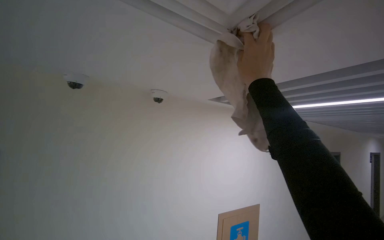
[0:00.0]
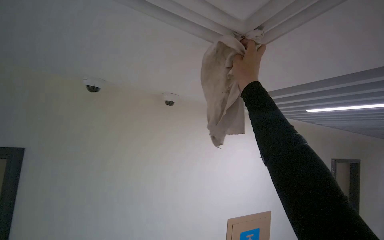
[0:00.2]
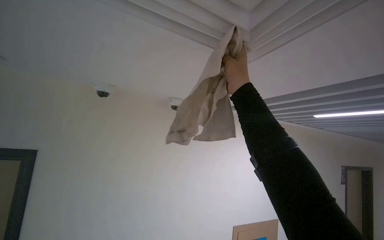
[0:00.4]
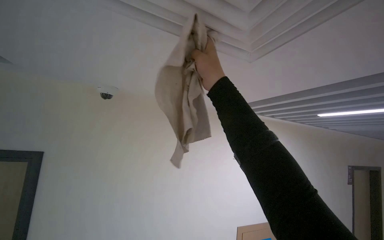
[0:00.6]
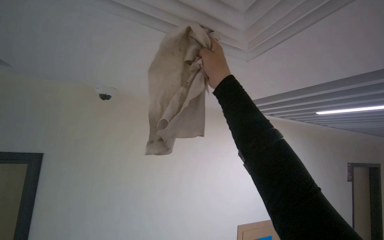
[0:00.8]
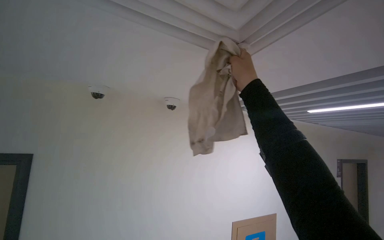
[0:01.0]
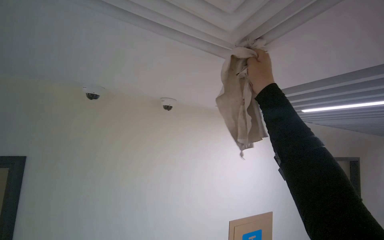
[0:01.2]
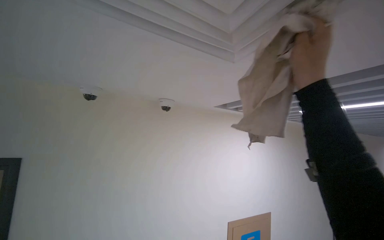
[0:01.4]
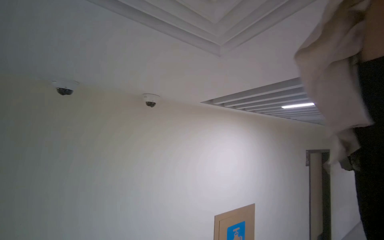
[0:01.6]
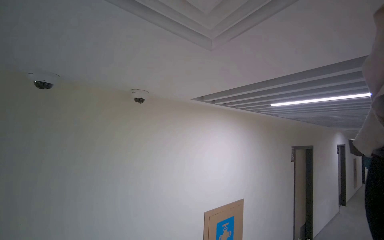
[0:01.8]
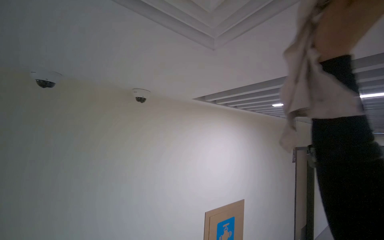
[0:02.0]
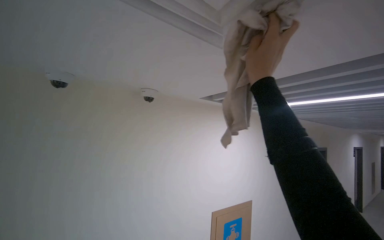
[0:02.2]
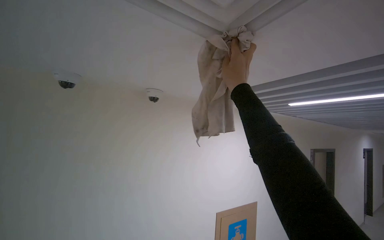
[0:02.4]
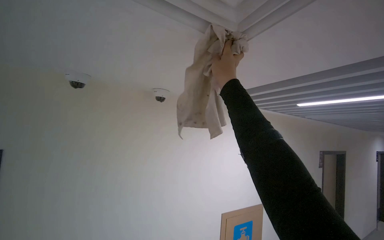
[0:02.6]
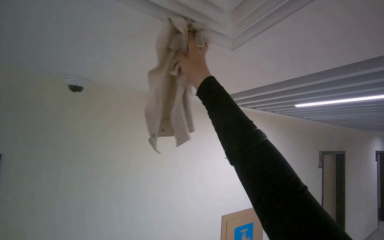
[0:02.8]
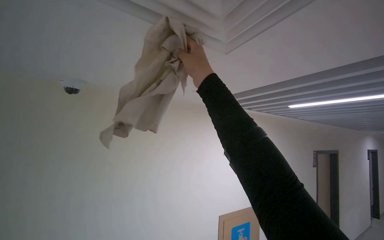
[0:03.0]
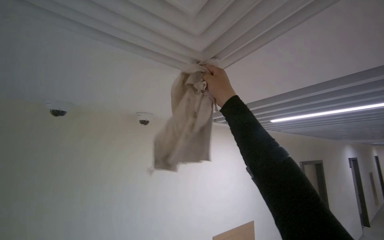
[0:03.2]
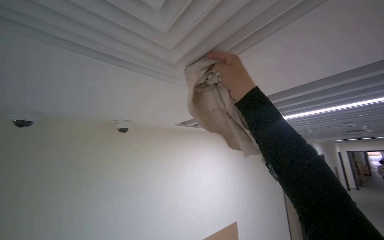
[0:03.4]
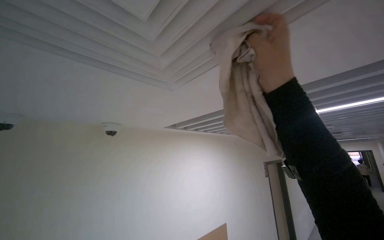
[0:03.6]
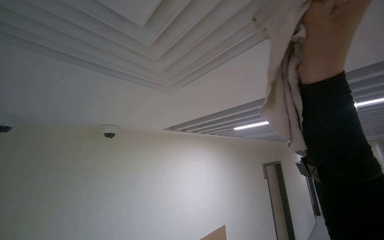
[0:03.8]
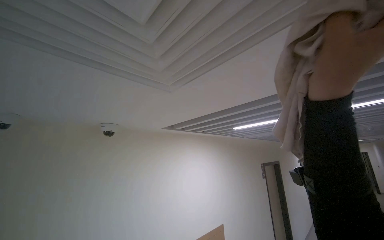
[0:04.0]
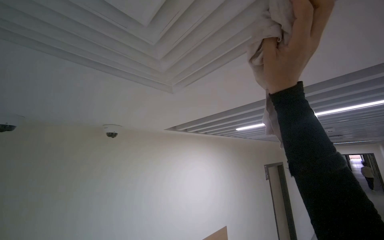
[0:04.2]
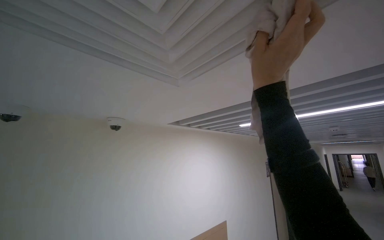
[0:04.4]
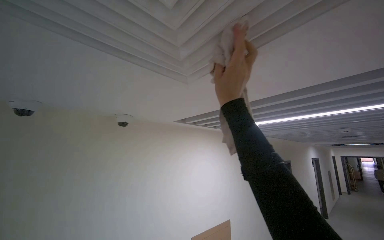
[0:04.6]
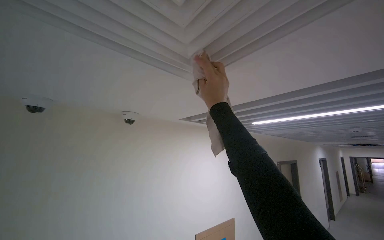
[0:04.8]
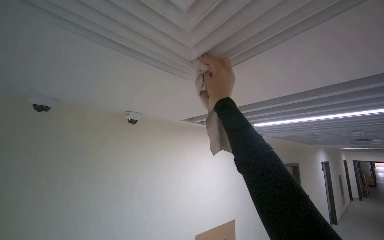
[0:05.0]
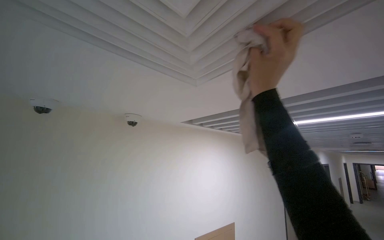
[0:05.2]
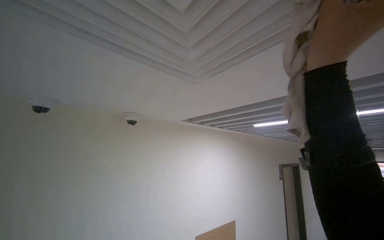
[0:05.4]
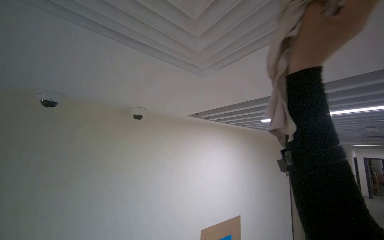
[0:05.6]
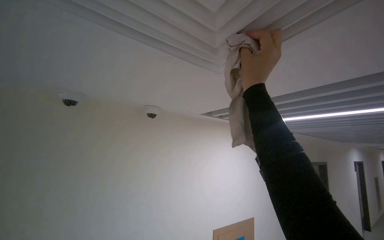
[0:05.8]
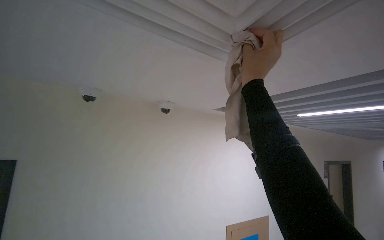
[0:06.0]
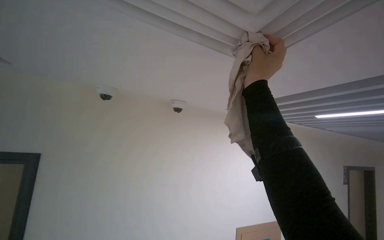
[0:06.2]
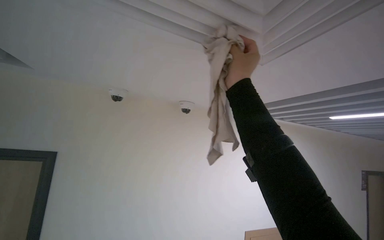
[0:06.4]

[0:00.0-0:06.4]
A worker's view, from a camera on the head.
Job: wiping surfaces.
The whole recording: Wiping ceiling vent. The worker wipes the ceiling vent with a cloth.
0:04.8 to 0:06.4: The view swings roughly 20 degrees to the left.

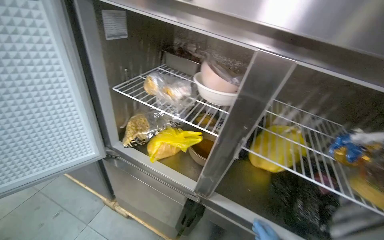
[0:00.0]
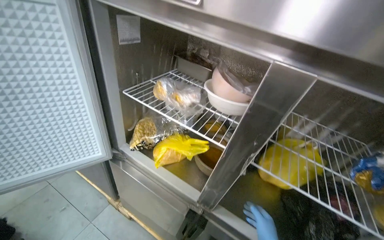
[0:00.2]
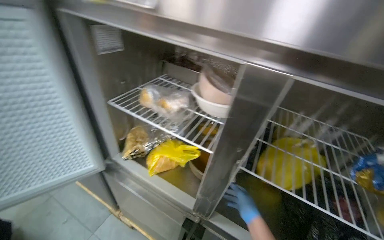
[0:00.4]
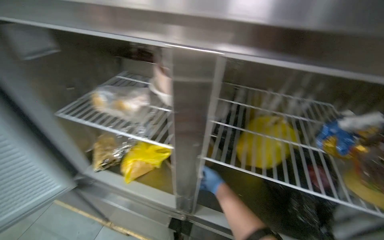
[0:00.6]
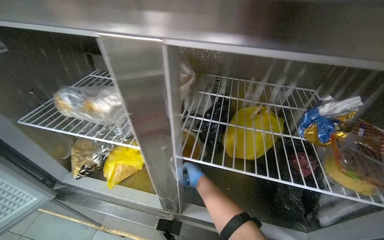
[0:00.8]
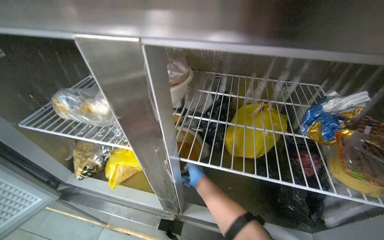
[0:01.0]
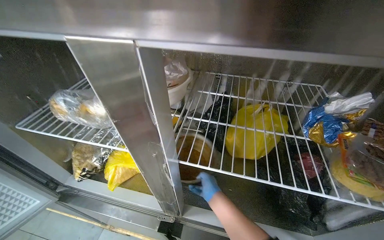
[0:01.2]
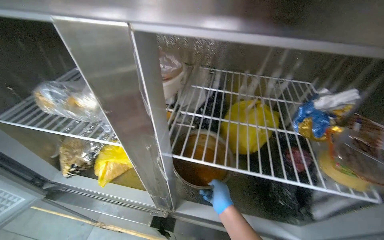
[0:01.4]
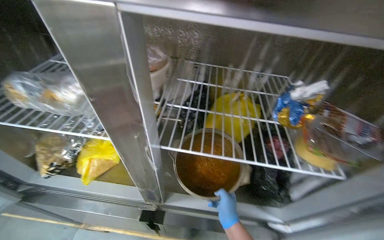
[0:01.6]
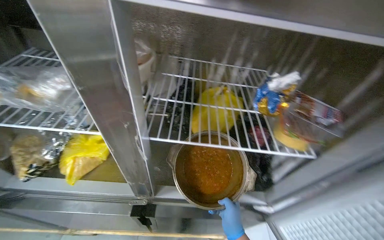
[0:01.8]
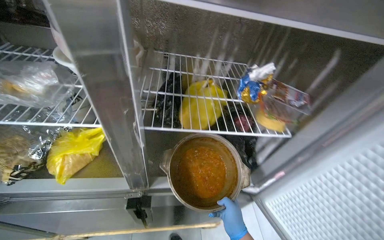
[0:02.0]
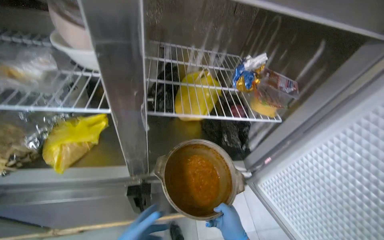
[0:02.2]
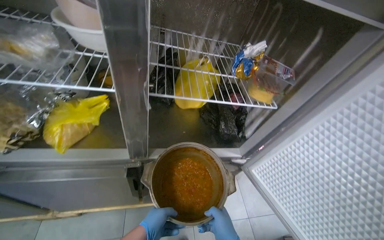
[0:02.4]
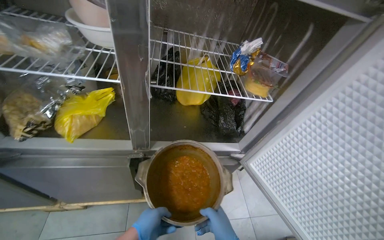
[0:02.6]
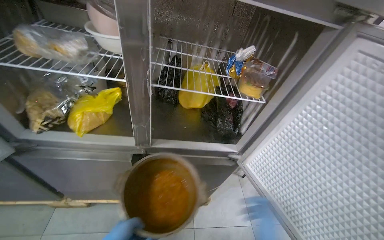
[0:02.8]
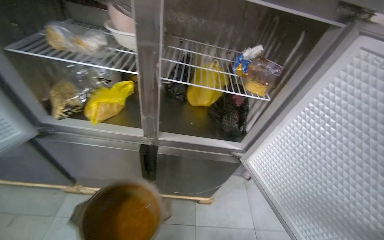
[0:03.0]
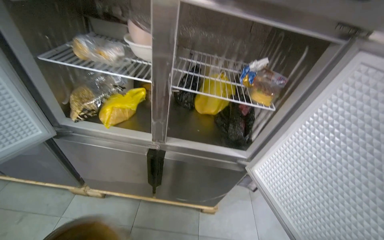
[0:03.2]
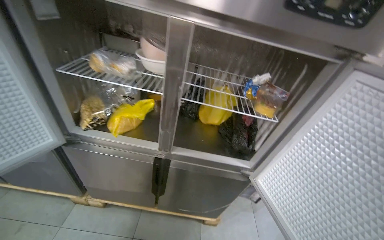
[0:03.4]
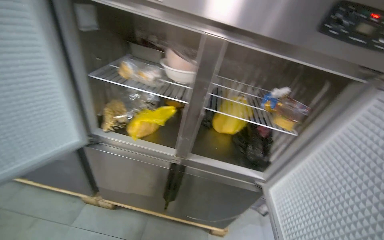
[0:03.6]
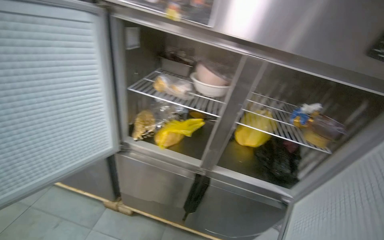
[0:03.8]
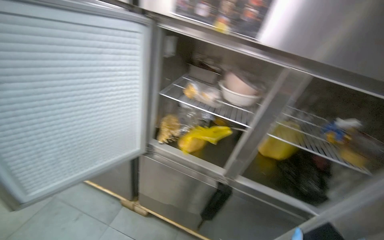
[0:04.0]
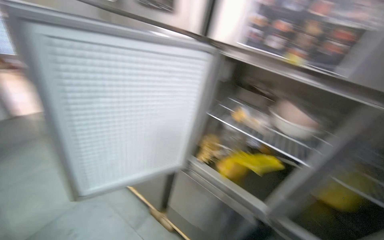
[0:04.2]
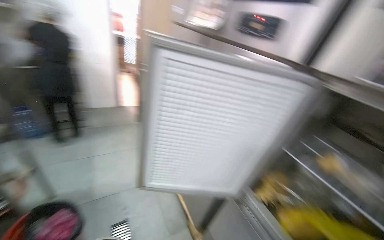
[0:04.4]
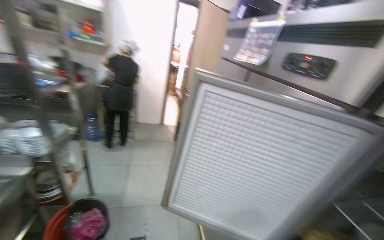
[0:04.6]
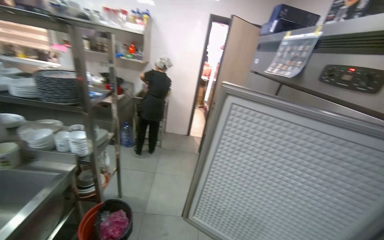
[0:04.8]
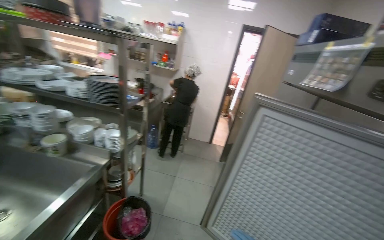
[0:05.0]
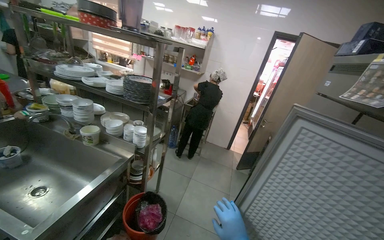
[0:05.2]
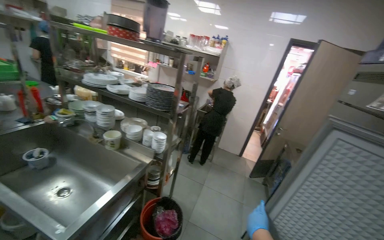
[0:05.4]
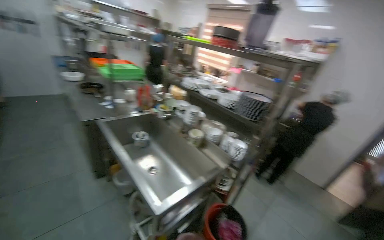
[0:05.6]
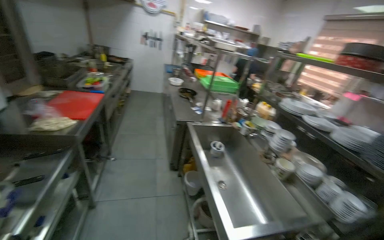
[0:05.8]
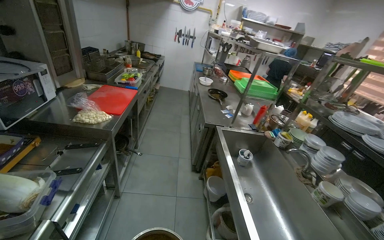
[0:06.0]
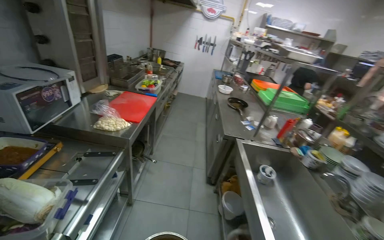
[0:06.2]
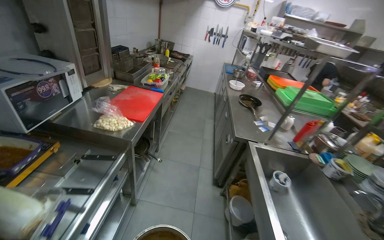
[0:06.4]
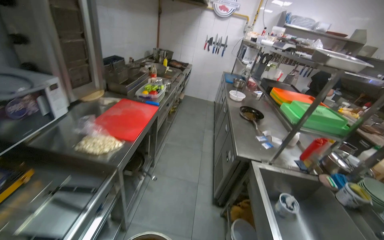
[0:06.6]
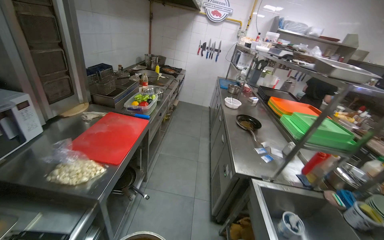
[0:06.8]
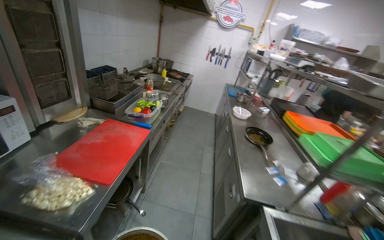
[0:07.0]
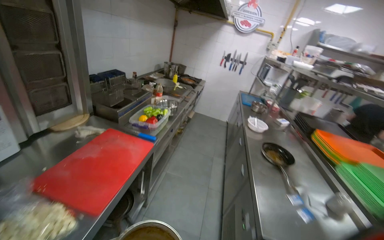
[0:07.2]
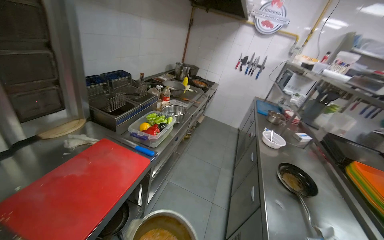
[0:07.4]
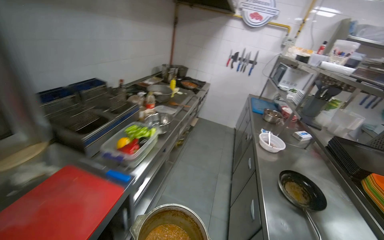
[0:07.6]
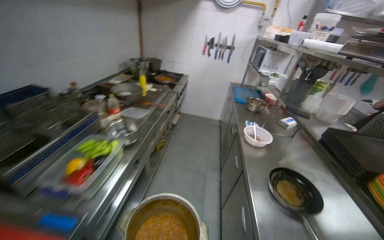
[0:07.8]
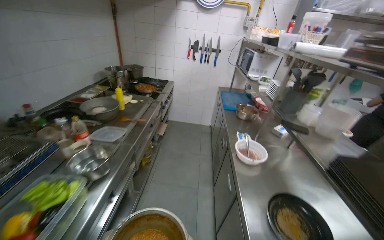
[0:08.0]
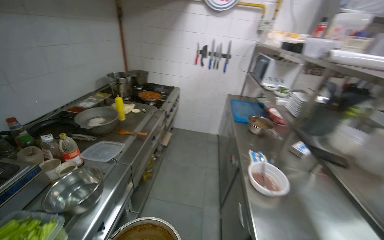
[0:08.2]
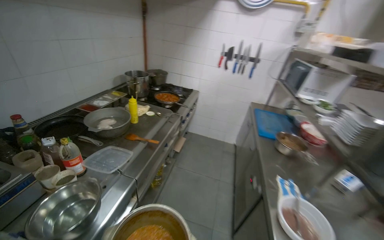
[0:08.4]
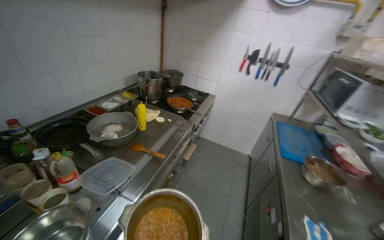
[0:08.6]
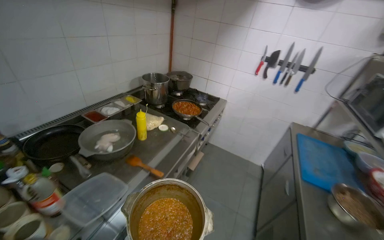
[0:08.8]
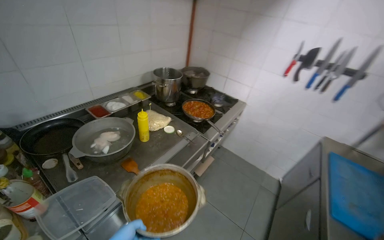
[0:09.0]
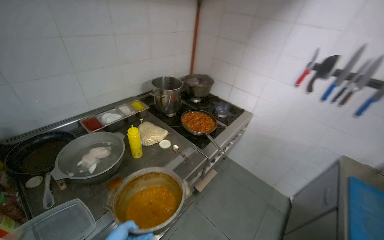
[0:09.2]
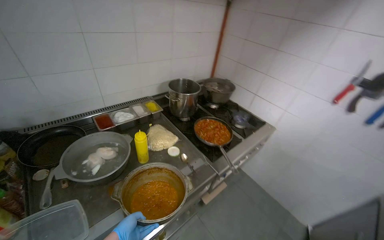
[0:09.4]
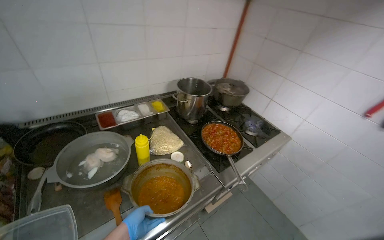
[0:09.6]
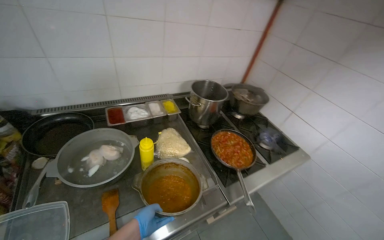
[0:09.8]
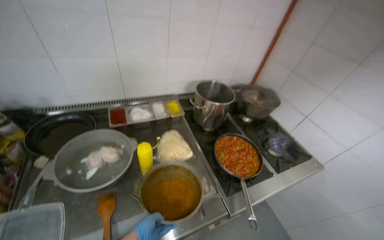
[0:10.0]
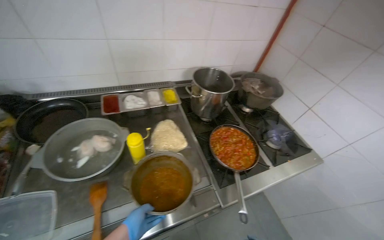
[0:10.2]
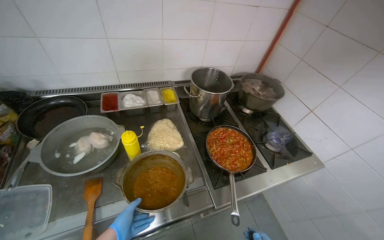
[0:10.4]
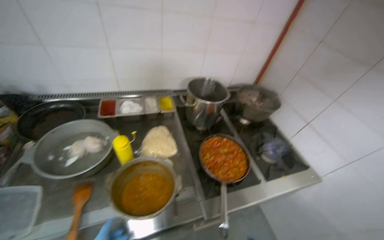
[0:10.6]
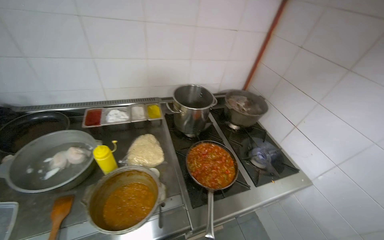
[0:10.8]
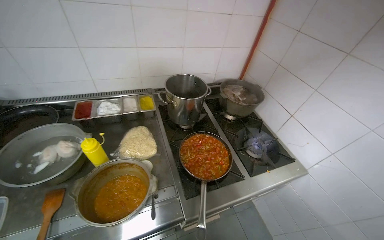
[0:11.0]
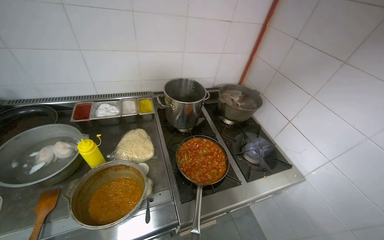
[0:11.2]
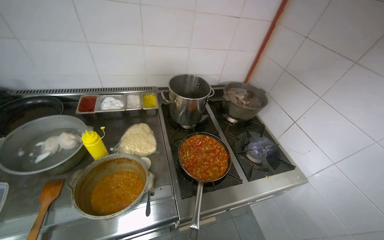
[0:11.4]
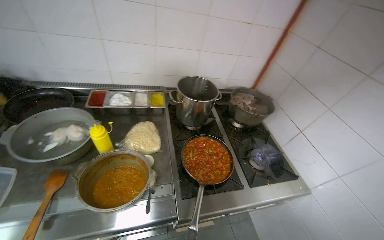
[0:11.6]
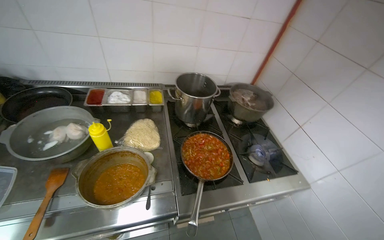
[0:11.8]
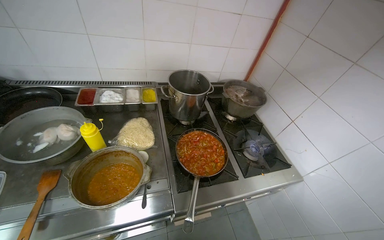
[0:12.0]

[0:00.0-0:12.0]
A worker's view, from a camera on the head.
Job: preparing food.
The whole recording: Taking component from refrigerator and washing vegetables. The worker takes the required component from the refrigerator, places vegetables into a dish, and washes them.
0:03.0 to 0:04.4: The camera is carried approximately 50 cm. The head rotates some 60 degrees to the left. The view tilts some 25 degrees upward.
0:04.4 to 0:06.0: The camera travels roughly 60 cm. The wearer's head swings some 115 degrees to the left. The camera pitches upward, by some 25 degrees.
0:06.0 to 0:07.6: The head travels roughly 1 m. The view pans to the left by roughly 15 degrees.
0:07.6 to 0:09.0: The head travels approximately 1.5 m. The view pans to the left by about 20 degrees.
0:09.0 to 0:10.4: The camera is carried some 60 cm. The wearer looks roughly 35 degrees further to the left.

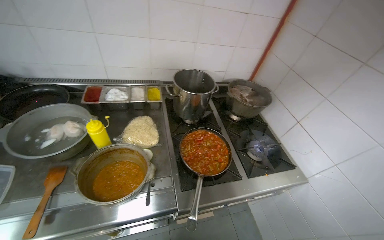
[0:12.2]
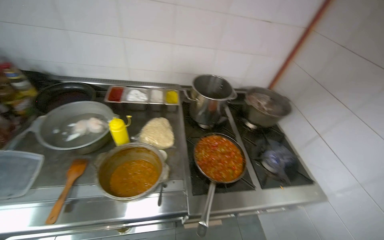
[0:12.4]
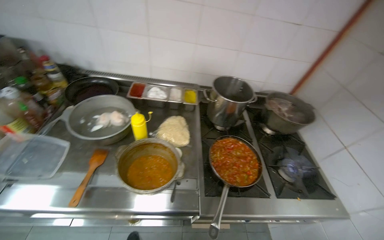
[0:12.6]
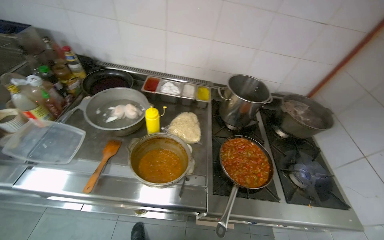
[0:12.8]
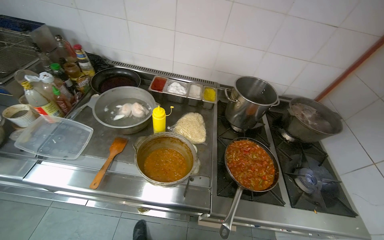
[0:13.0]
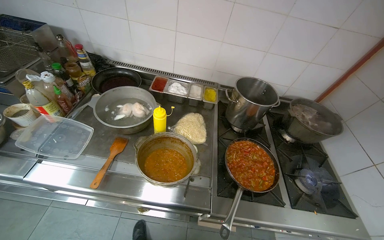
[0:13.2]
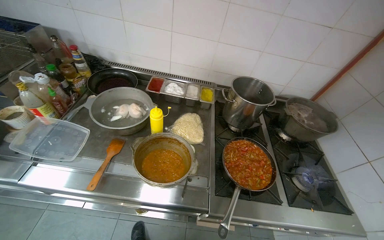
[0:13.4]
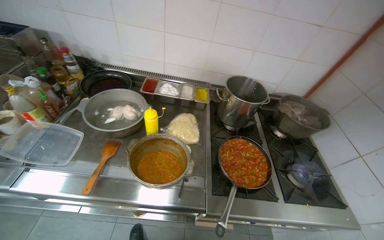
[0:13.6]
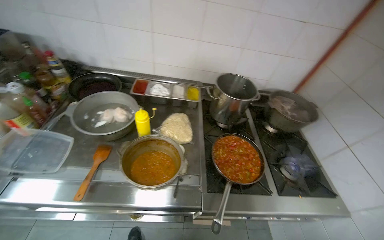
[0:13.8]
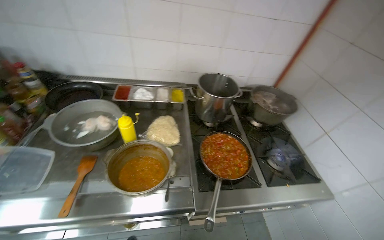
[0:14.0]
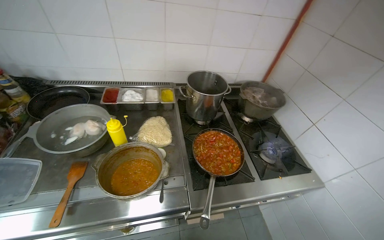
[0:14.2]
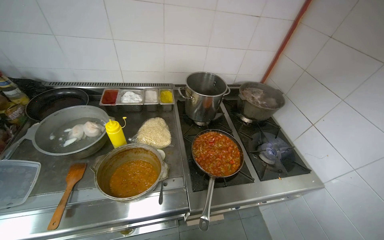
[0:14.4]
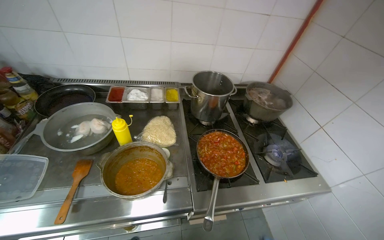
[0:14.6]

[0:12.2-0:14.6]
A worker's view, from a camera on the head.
Job: preparing food.
The whole recording: Taking component from refrigerator and washing vegetables. The worker takes the required component from the refrigerator, places vegetables into a dish, and washes them.
0:12.2 to 0:13.4: The wearer's head swings roughly 20 degrees to the left.
